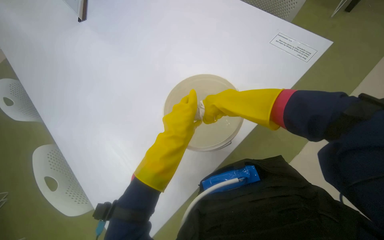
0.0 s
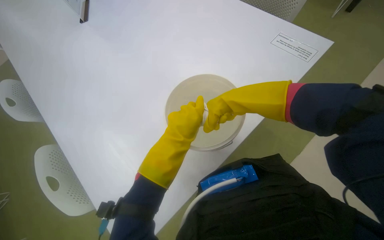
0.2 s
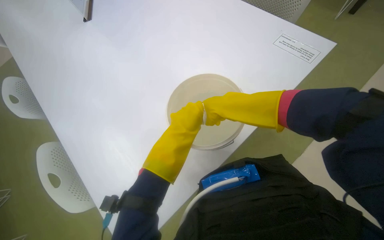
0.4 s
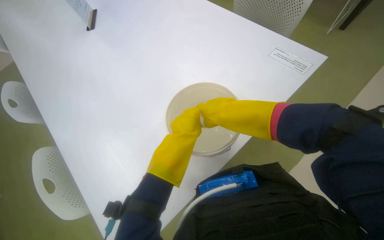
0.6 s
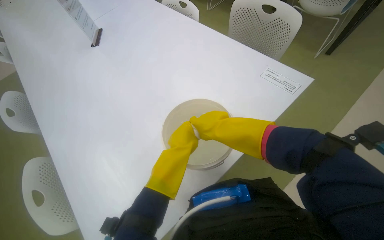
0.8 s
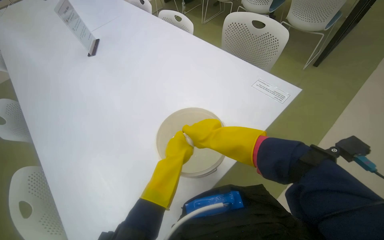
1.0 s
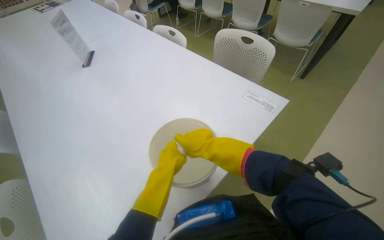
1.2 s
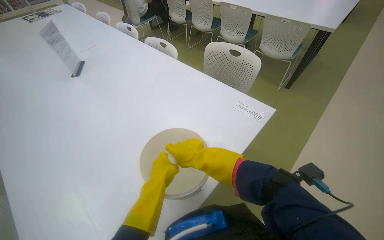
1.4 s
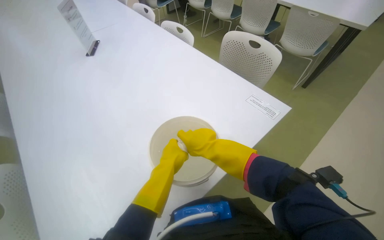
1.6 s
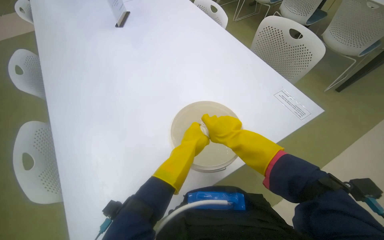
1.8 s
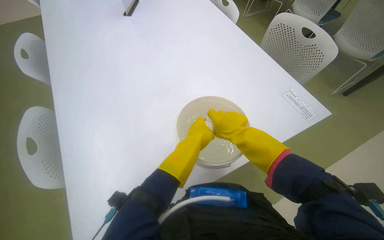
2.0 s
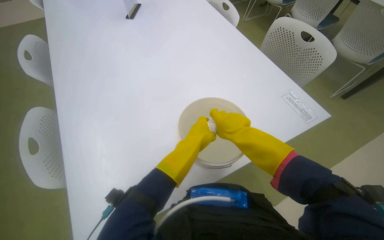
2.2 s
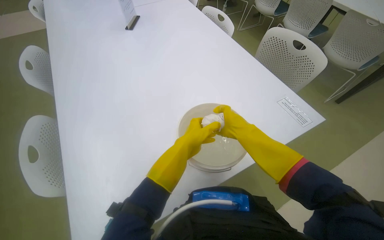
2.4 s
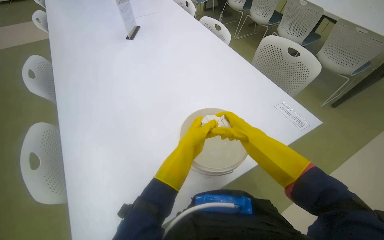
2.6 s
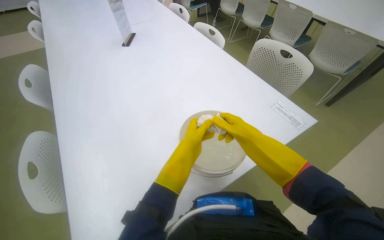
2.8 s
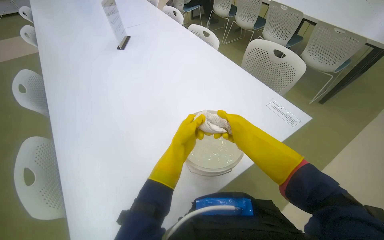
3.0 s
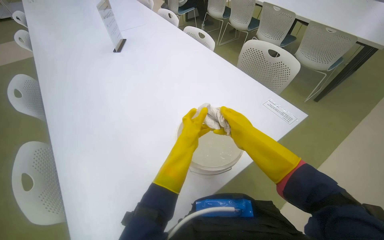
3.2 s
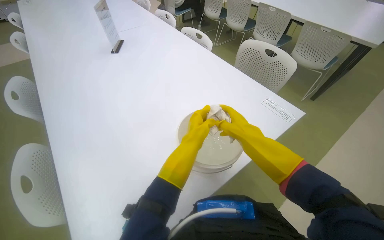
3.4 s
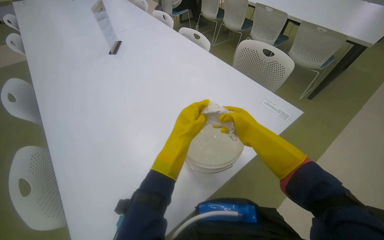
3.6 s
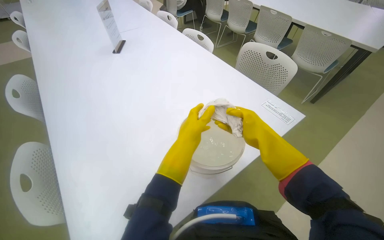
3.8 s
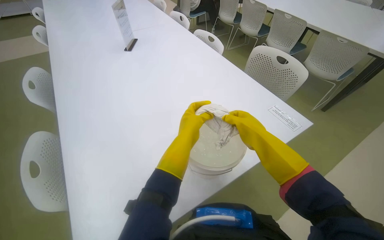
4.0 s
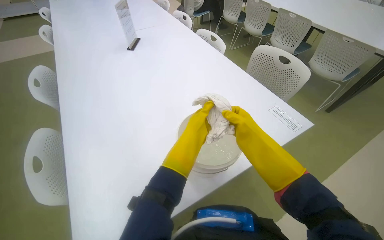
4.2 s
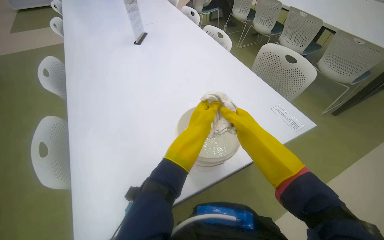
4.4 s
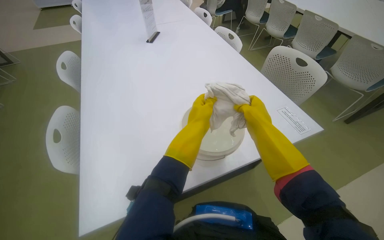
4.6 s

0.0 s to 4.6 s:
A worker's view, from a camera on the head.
Job: preparing cleaning supplies.
The whole recording: Preparing cleaning supplies. The worker dips and wrings a cloth in a bucket of water.
0.0 to 1.6 s: The view tilts some 15 degrees upward.
3.0 to 4.6 s: The left hand goes approximately 10 cm nearer to the camera.

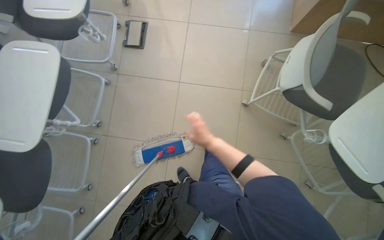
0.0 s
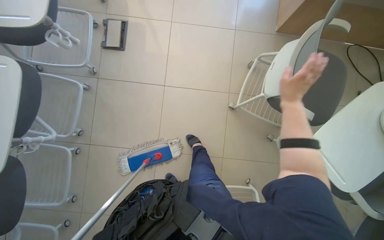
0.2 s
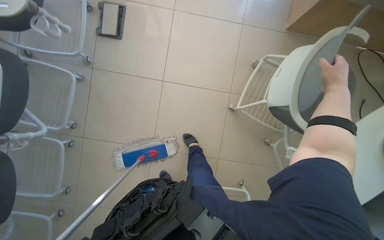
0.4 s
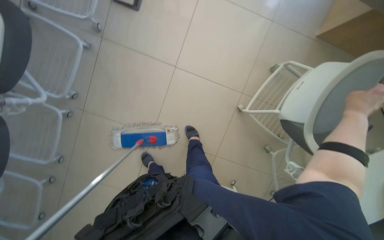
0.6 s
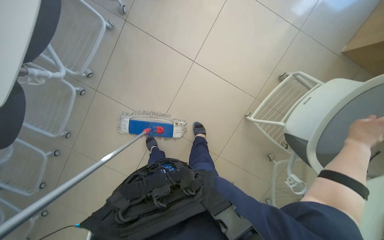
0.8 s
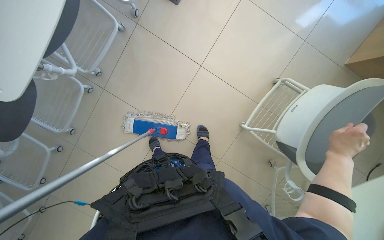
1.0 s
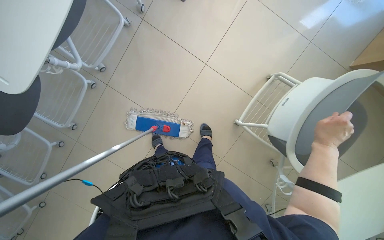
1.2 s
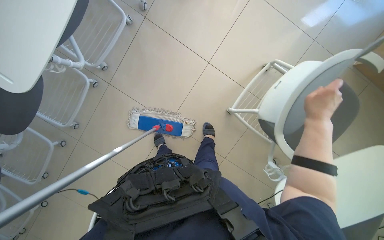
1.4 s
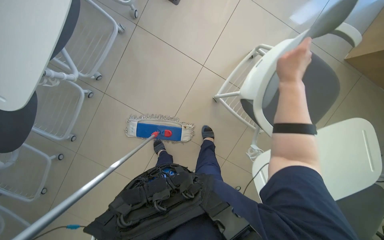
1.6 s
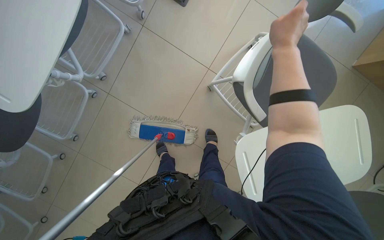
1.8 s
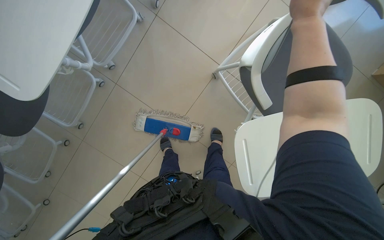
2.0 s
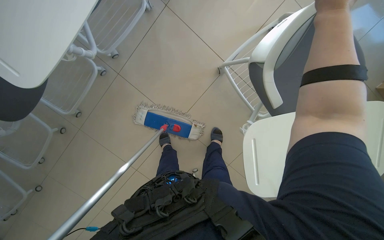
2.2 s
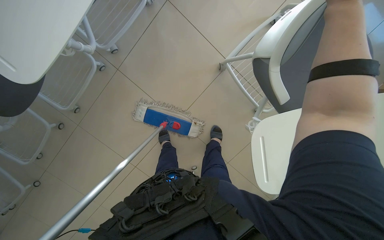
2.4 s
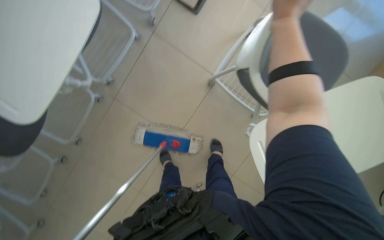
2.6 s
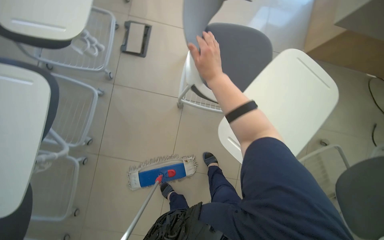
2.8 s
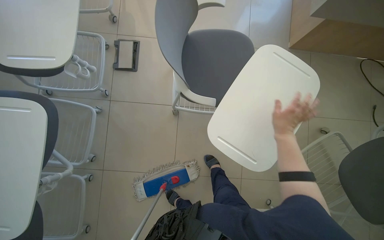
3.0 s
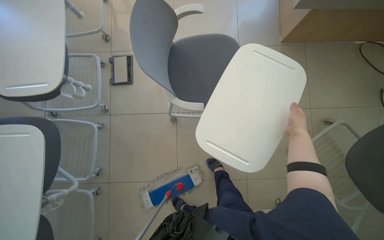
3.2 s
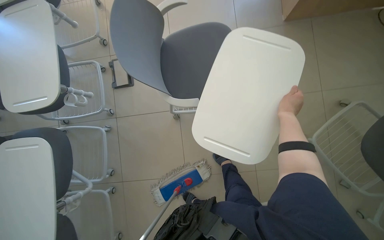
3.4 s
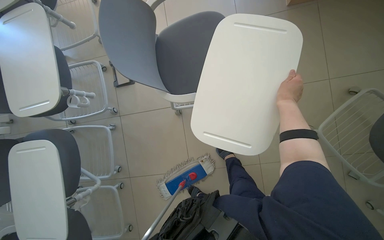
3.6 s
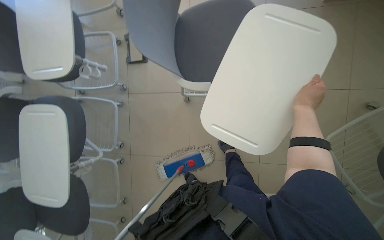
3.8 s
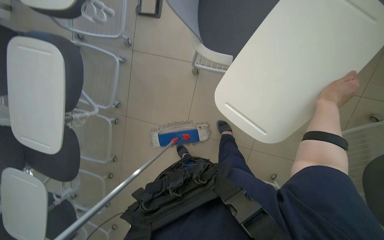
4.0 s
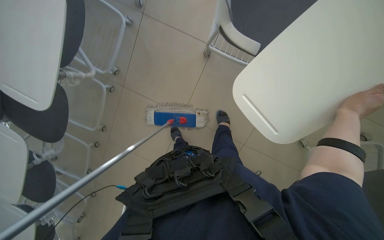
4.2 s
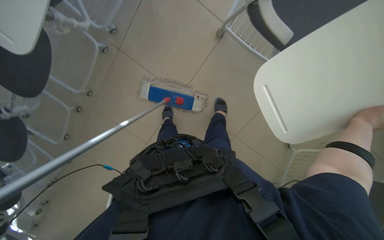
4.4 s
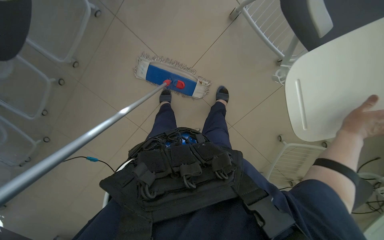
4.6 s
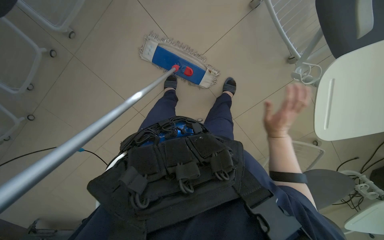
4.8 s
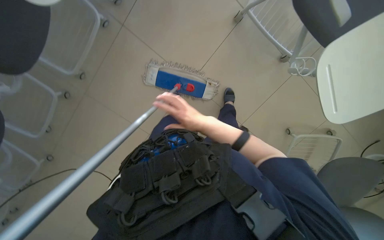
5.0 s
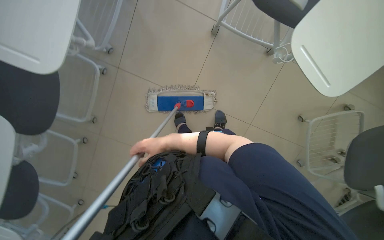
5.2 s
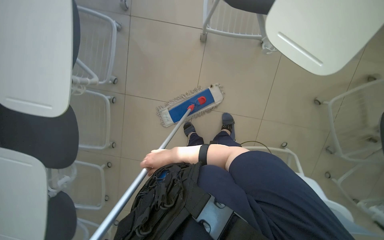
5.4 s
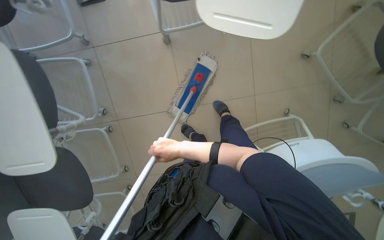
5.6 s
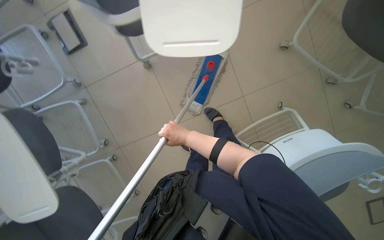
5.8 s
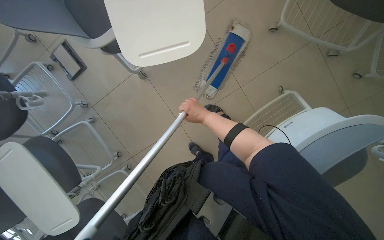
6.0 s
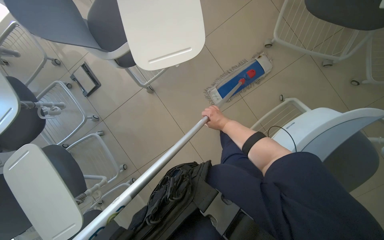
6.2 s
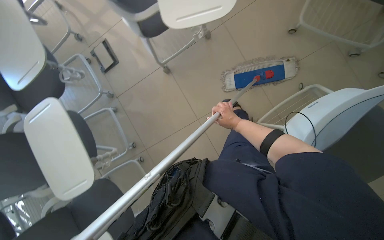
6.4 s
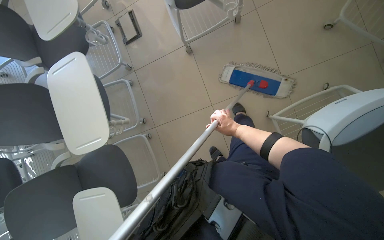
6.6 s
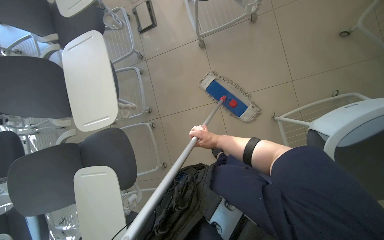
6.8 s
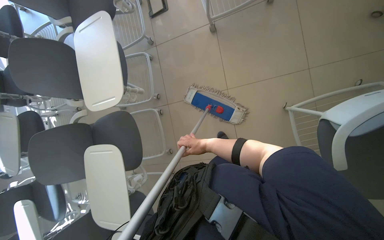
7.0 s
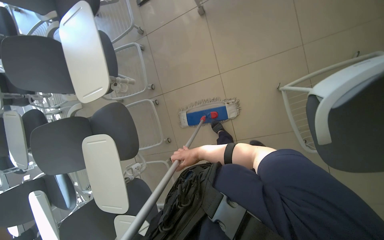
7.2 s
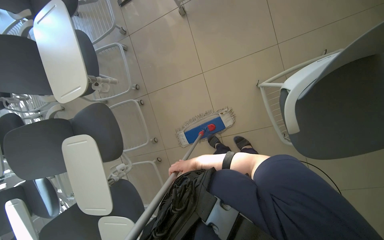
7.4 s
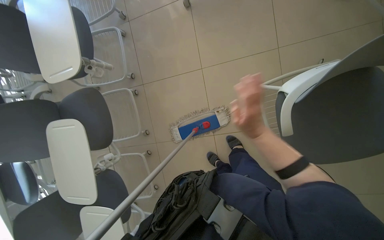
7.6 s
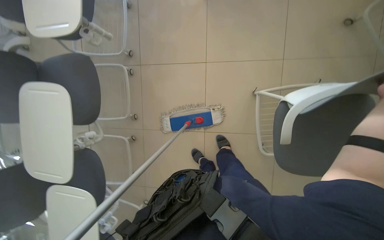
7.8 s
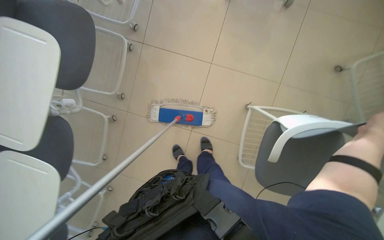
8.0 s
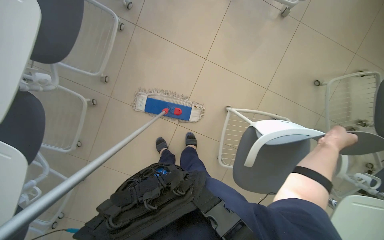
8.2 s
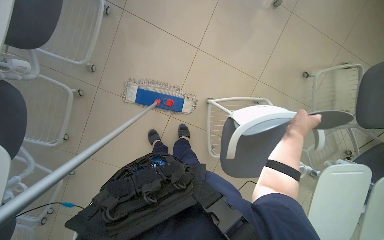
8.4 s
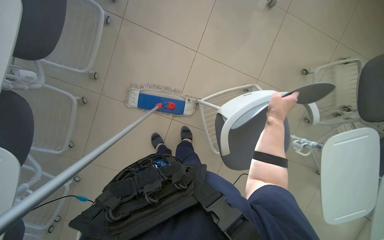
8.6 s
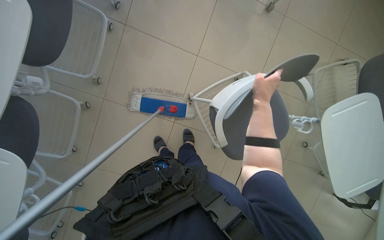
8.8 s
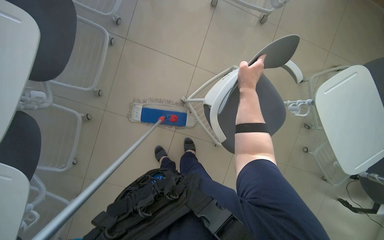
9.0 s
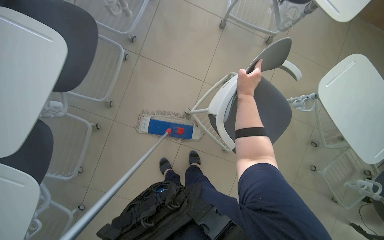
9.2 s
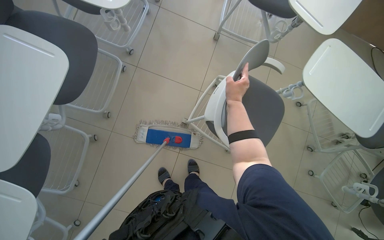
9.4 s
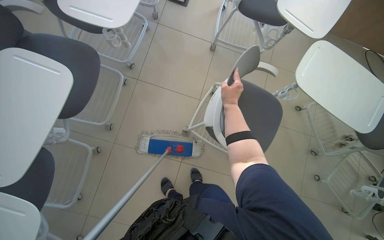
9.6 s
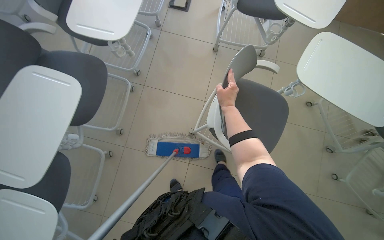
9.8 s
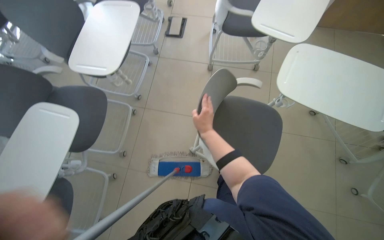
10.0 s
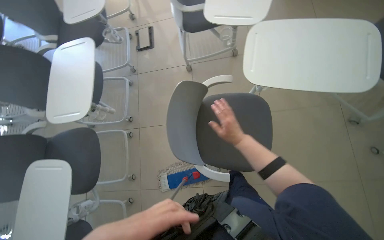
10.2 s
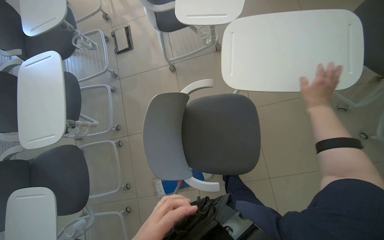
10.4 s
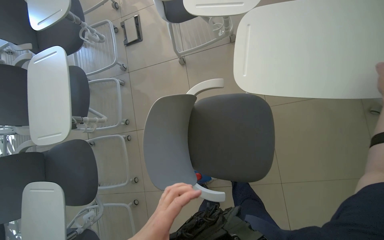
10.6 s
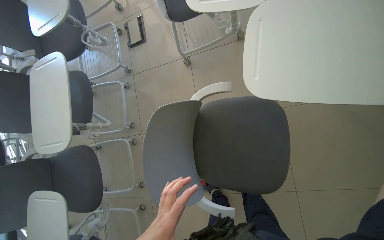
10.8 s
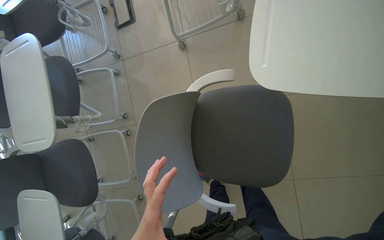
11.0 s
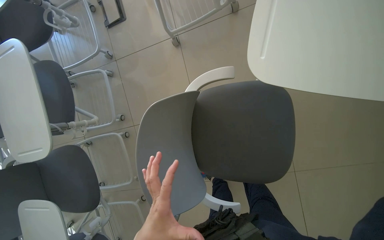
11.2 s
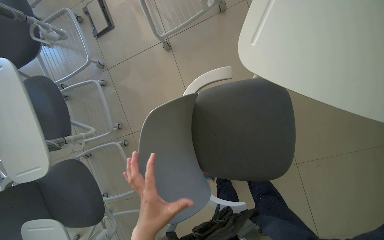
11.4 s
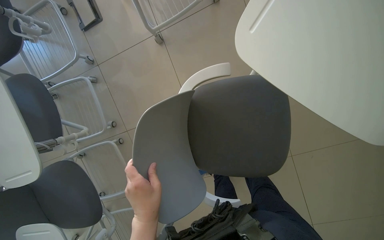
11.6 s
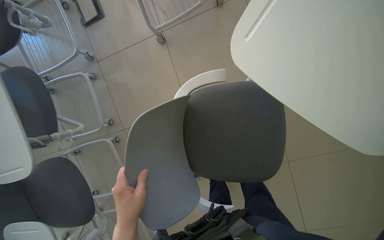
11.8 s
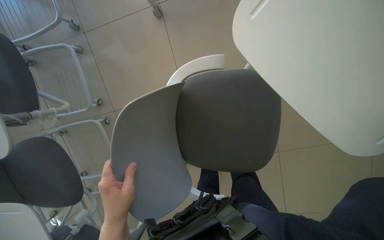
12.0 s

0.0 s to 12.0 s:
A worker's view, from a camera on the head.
Job: organizing items.
The whole recording: Arranging chairs in the room. The worker arranges chairs in the room.
0.0 to 1.6 s: The view tips downward by approximately 15 degrees.
1.6 to 3.0 s: Everything in view rotates approximately 25 degrees counterclockwise.
3.0 to 4.4 s: The camera pitches downward, by about 30 degrees. The scene rotates clockwise by approximately 30 degrees.
4.4 to 6.0 s: The wearer moves some 50 cm. The camera is aimed roughly 25 degrees further to the left. Everything in view rotates approximately 65 degrees counterclockwise.
6.0 to 7.6 s: The camera travels approximately 50 cm.
7.6 to 9.0 s: The view swings about 20 degrees to the right. Everything in view rotates approximately 25 degrees clockwise.
9.0 to 10.4 s: The wearer moves approximately 40 cm. The camera pitches upward, by some 15 degrees. The scene rotates counterclockwise by some 30 degrees.
10.4 to 12.0 s: The wearer looks roughly 20 degrees further downward.

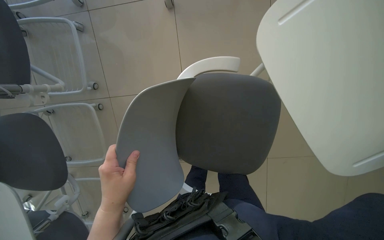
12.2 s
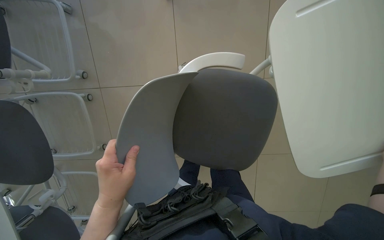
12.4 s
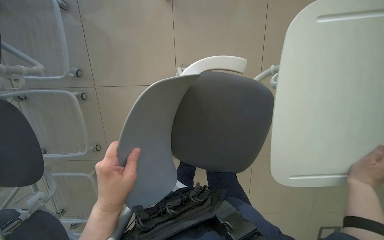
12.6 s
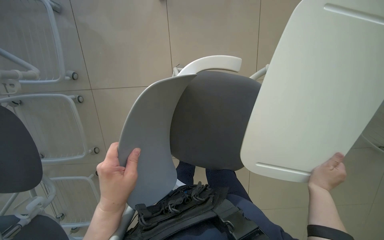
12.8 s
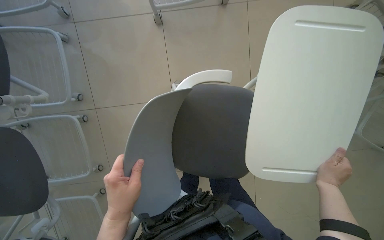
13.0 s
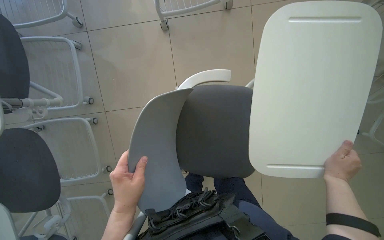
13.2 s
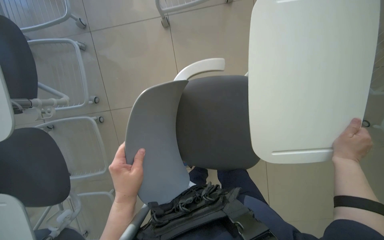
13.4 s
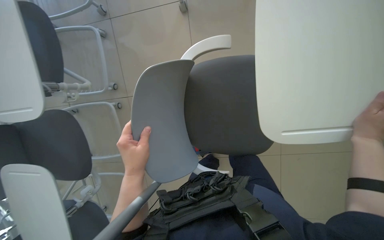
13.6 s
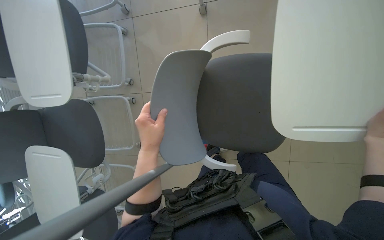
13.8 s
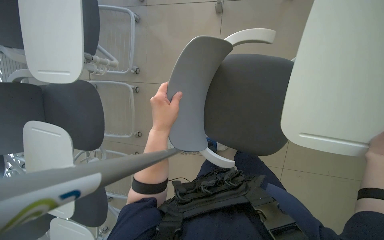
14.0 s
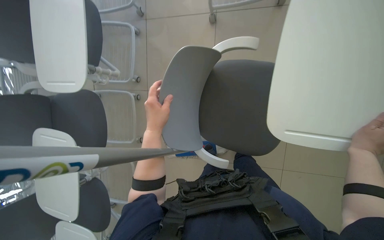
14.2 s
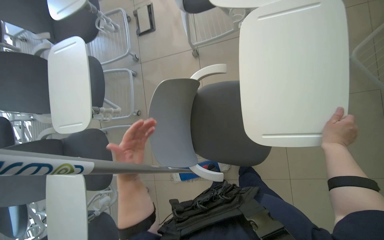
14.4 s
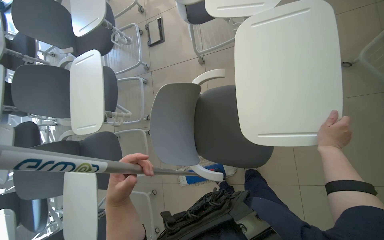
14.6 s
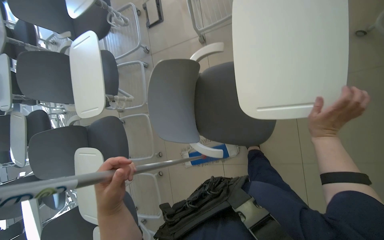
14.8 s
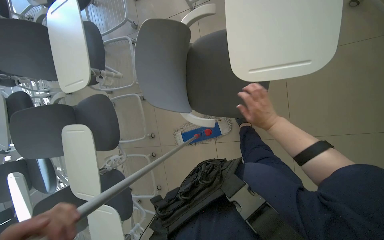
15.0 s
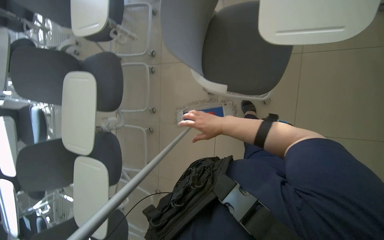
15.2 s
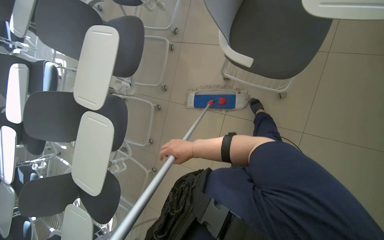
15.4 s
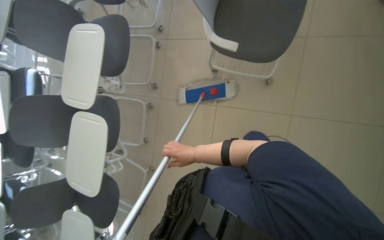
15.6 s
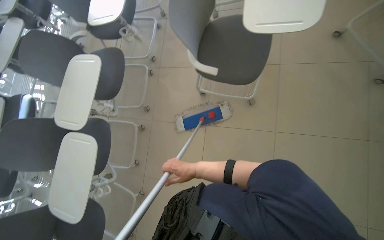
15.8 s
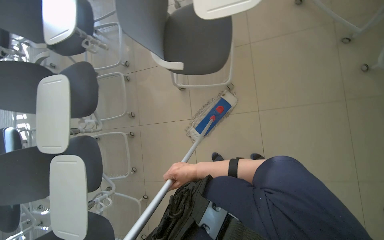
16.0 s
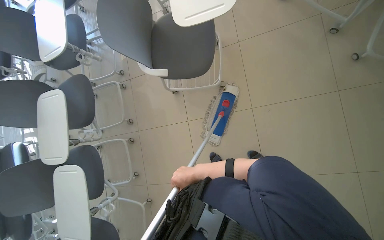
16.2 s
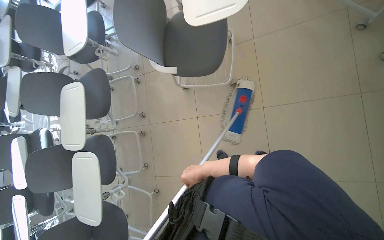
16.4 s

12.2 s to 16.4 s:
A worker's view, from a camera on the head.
Job: organizing items.
The whole recording: Arranging chairs in the room. The worker arranges chairs in the room.
15.0 to 16.4 s: The head travels some 50 cm.
